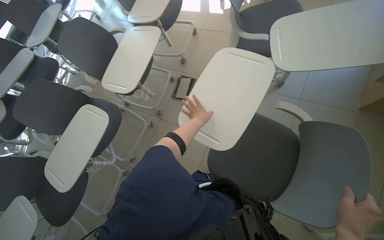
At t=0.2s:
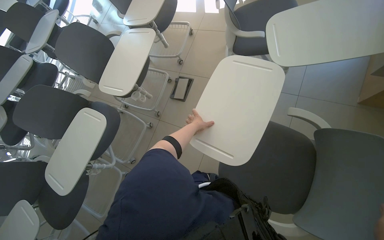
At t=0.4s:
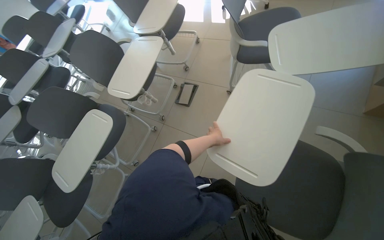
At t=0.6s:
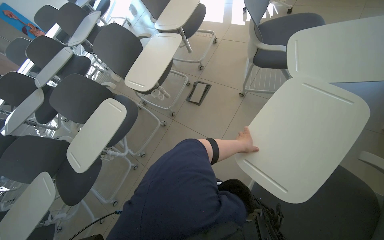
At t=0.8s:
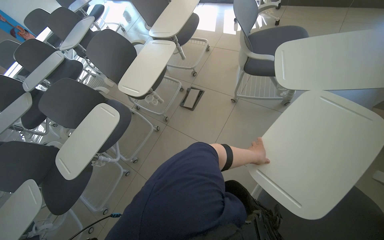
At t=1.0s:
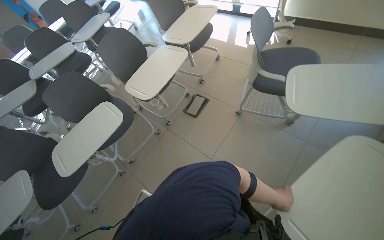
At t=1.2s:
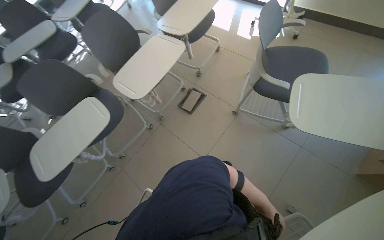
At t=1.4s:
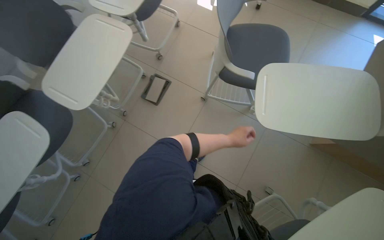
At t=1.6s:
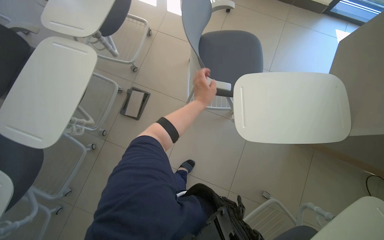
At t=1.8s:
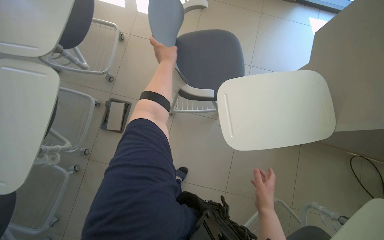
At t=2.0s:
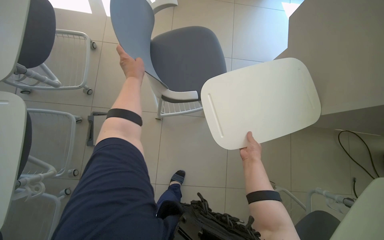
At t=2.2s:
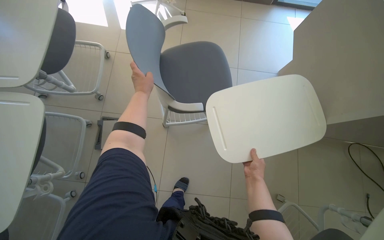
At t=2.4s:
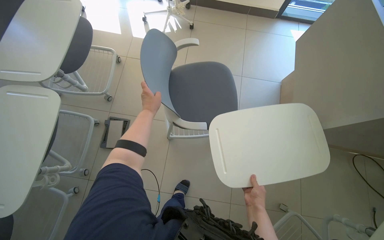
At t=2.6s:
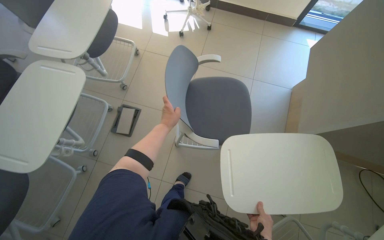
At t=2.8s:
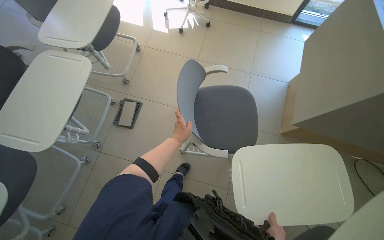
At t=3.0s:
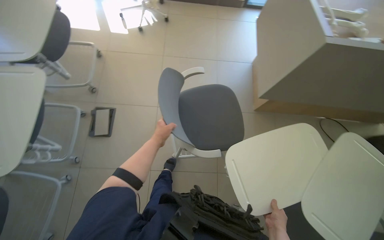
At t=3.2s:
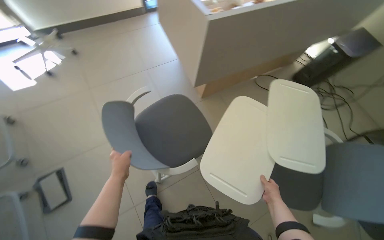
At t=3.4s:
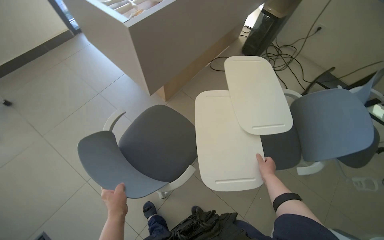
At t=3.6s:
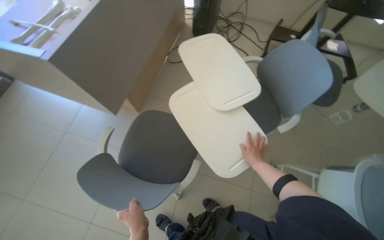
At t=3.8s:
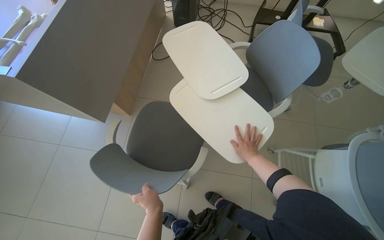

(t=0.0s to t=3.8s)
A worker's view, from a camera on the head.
Job: organizing items.
The whole recording: Arranging chairs in the room. The worker arranges chairs in the room.
t=1.2s - t=2.6s: The head turns to the right by approximately 25 degrees.
t=2.6s - t=3.8s: The wearer moves approximately 40 cm. The wearer looks approximately 100 degrees further to the right.

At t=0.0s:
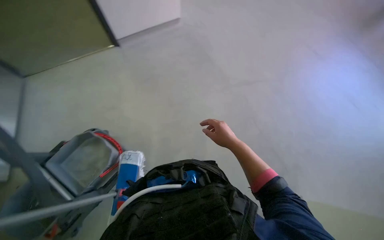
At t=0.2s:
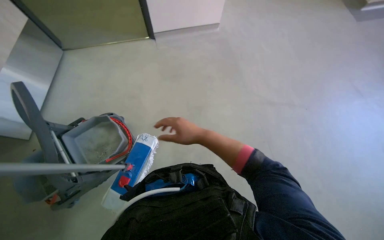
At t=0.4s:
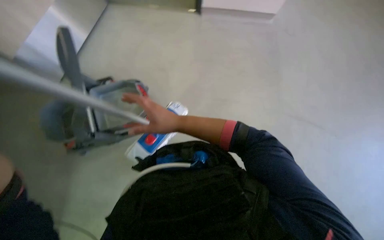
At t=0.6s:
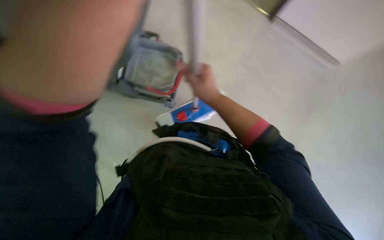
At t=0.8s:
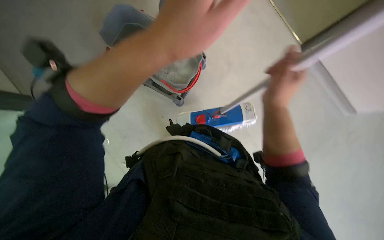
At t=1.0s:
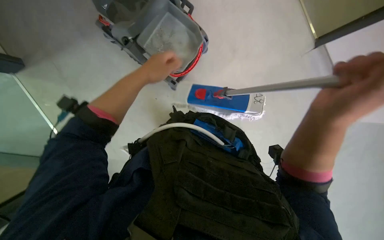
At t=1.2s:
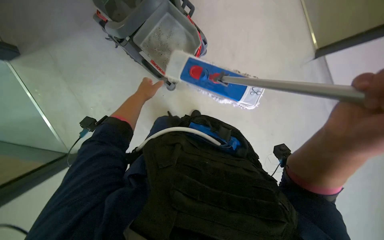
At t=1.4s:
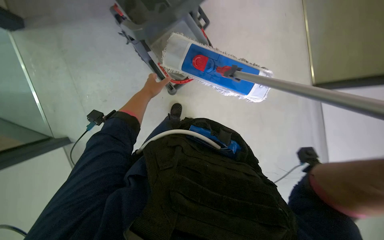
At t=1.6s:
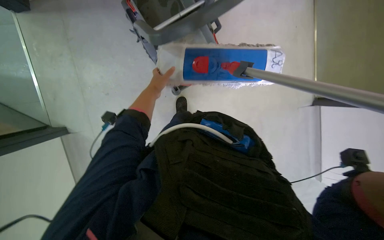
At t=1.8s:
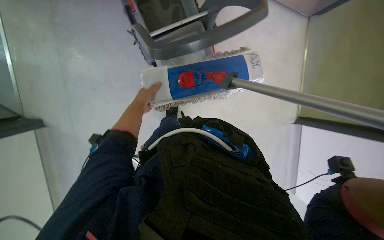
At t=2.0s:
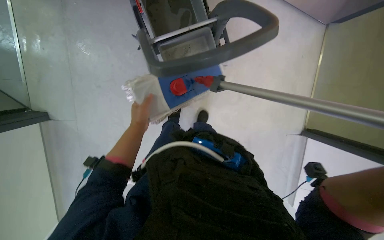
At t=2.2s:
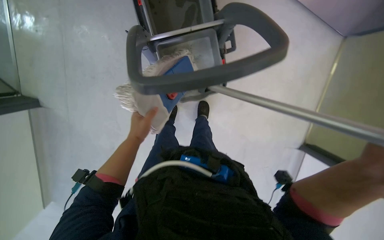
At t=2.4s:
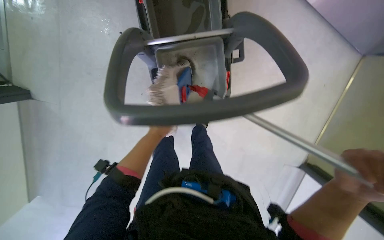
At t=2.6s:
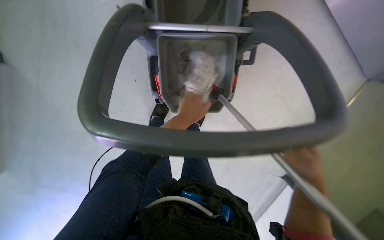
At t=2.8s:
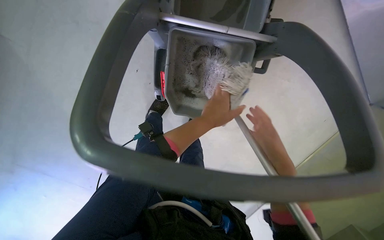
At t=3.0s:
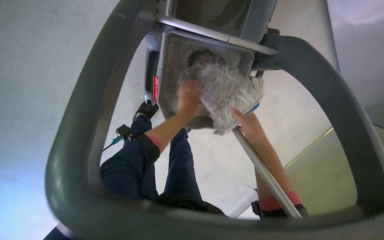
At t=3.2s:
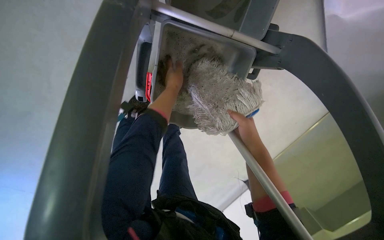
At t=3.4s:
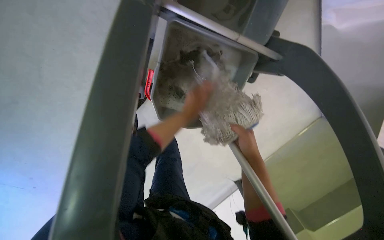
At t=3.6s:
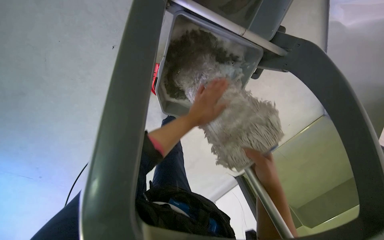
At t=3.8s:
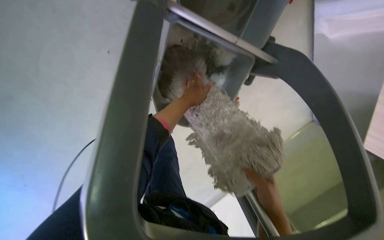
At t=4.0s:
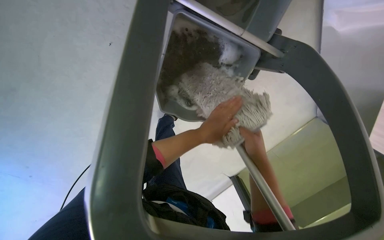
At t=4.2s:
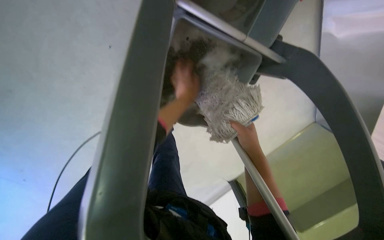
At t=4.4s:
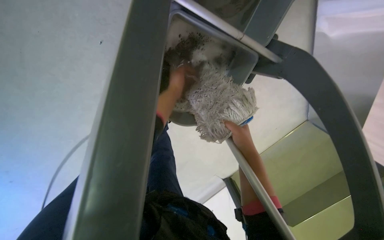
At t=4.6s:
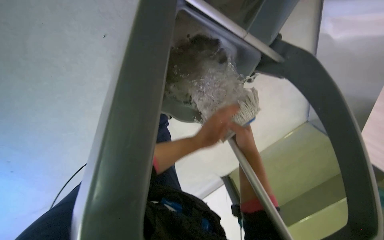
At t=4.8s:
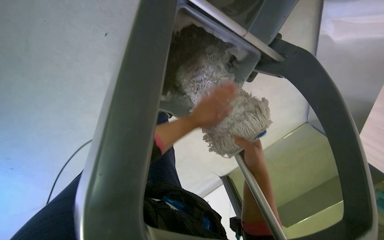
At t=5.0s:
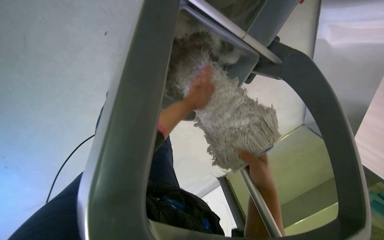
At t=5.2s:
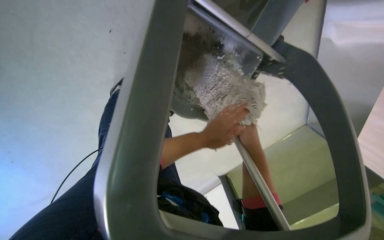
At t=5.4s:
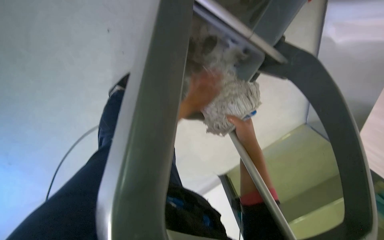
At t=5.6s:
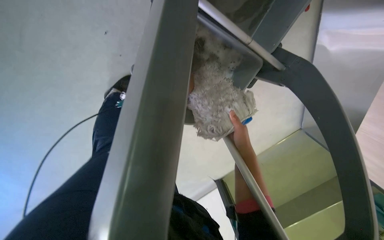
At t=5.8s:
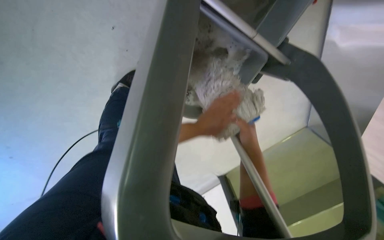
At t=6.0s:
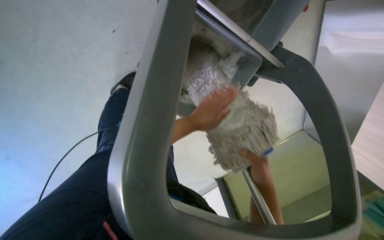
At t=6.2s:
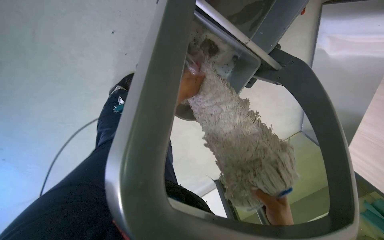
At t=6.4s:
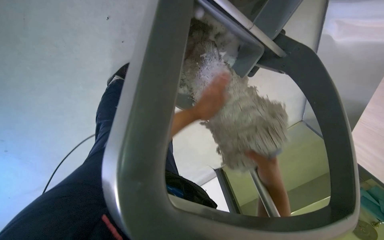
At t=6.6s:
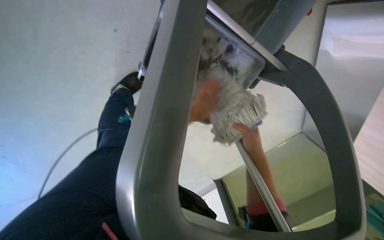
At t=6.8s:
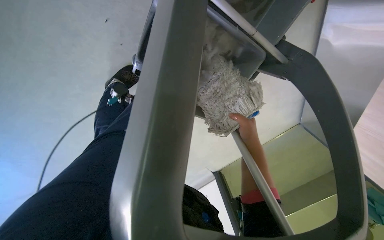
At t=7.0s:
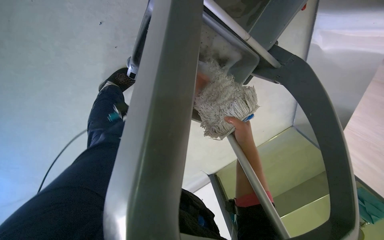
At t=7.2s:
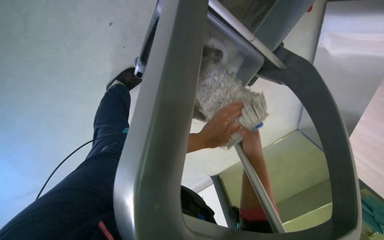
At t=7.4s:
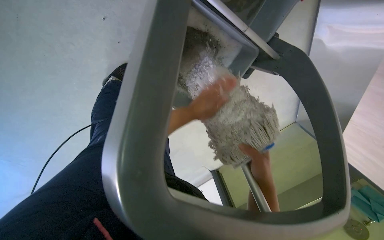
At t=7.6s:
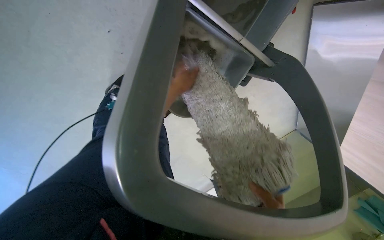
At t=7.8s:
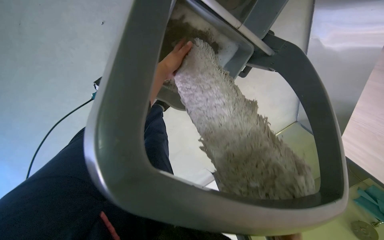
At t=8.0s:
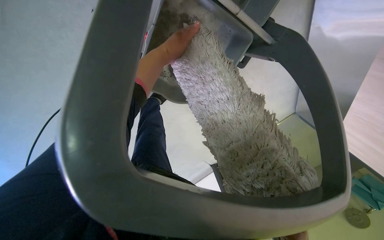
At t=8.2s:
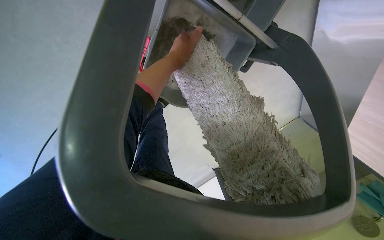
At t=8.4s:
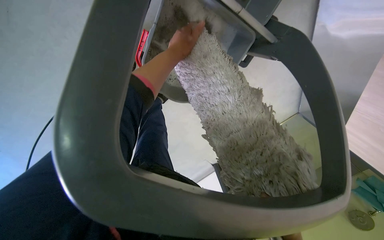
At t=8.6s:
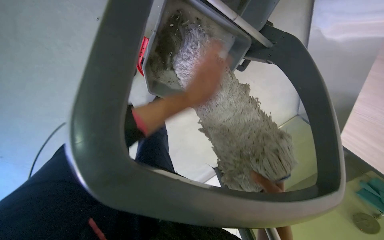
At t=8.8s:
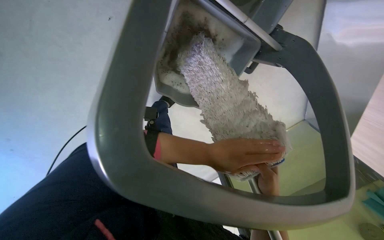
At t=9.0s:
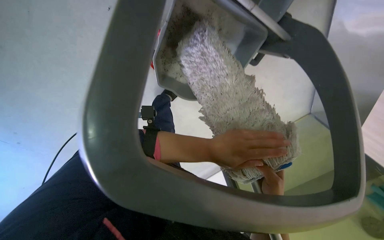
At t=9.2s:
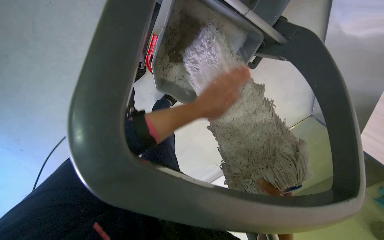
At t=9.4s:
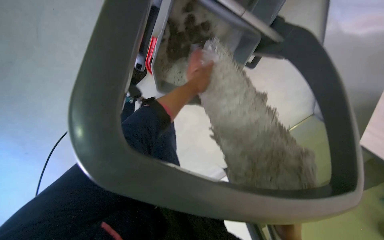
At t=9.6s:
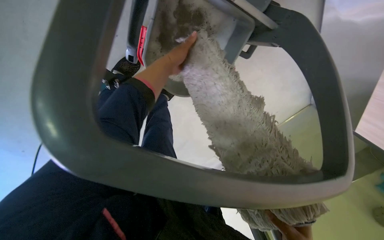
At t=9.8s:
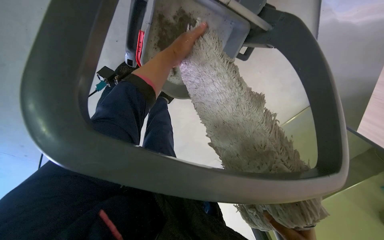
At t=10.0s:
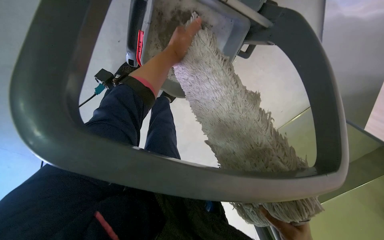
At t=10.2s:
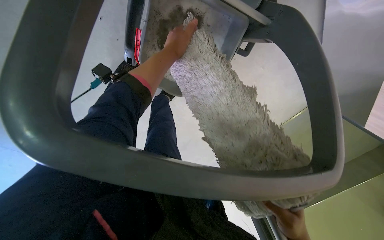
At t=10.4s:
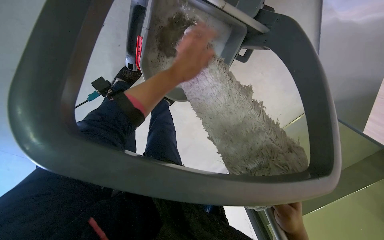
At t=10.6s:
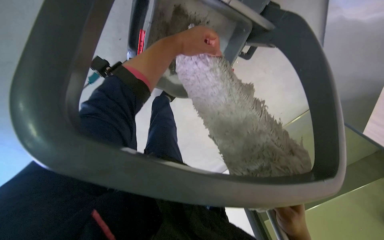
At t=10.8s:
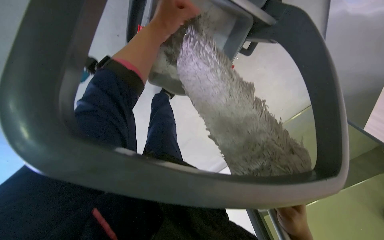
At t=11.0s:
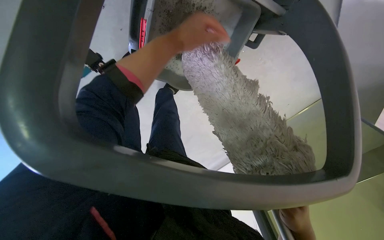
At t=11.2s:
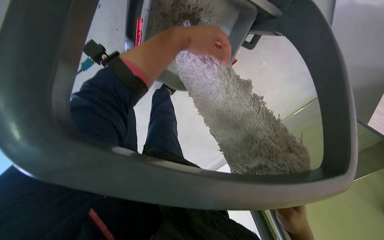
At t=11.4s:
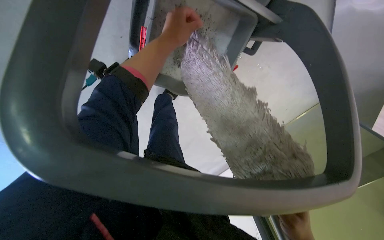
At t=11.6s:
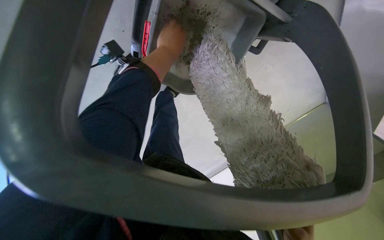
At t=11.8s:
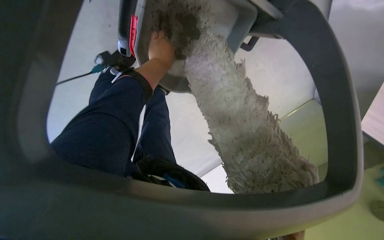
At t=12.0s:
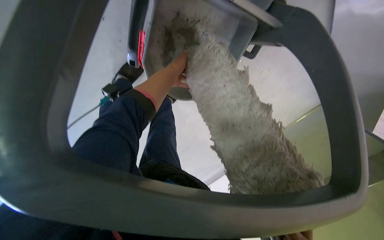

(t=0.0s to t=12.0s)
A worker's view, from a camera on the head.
Job: preparing cleaning supplies.
The whole recording: Washing cleaning cloth in bucket. The worker washes the cloth in a bucket for floor cleaning.
t=0.0s - t=1.6s: The head turns to the left by about 45 degrees.
t=3.0s - t=4.4s: The right hand travels down the picture and back again, some 15 cm each way. Meanwhile the left hand swings up and down the picture, some 15 cm each way, with 4 reversals.
t=4.4s - t=6.0s: The right hand swings nearer and farther, about 10 cm each way, with 2 reversals.
t=6.0s - t=7.6s: The right hand swings up and down the picture, about 20 cm each way, with 2 reversals, while the left hand moves up and down the picture over some 15 cm, changing direction 2 times.
t=7.6s - t=9.0s: The left hand heads down the picture, to the right and nearer to the camera, covering about 25 cm.
t=9.0s - t=10.4s: The left hand goes approximately 20 cm up the picture and to the left.
t=10.4s - t=12.0s: The left hand moves farther from the camera, about 10 cm.

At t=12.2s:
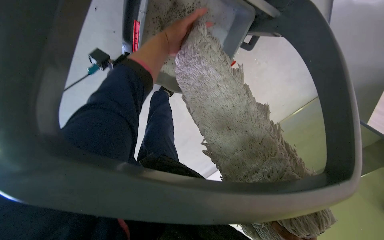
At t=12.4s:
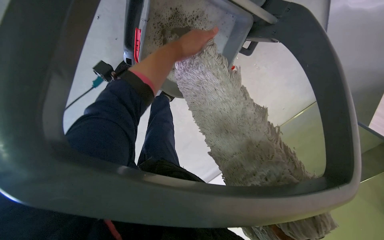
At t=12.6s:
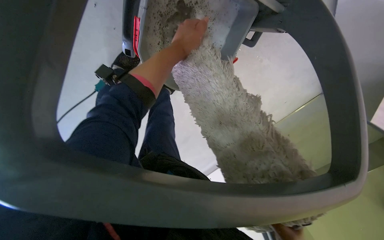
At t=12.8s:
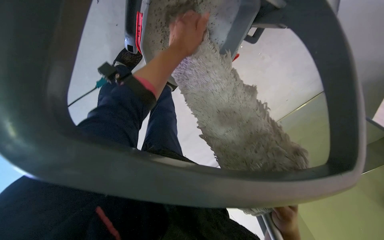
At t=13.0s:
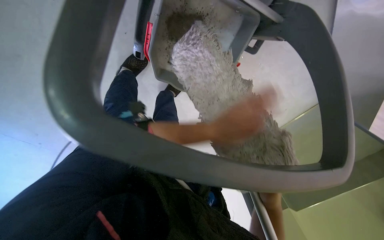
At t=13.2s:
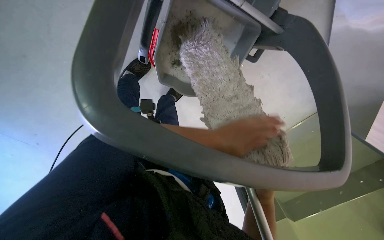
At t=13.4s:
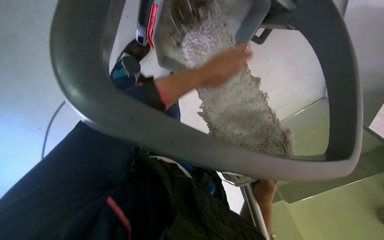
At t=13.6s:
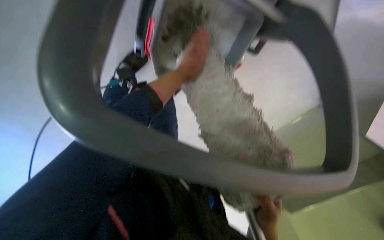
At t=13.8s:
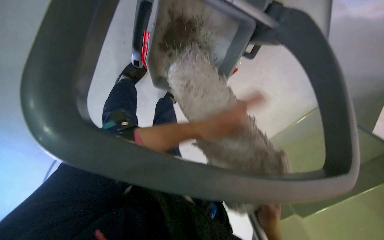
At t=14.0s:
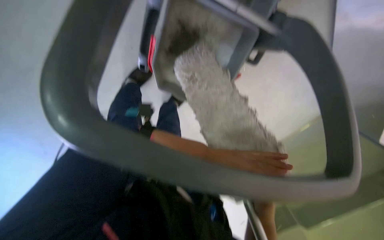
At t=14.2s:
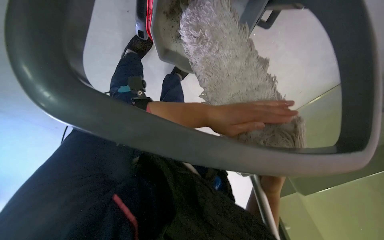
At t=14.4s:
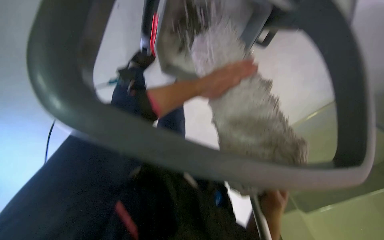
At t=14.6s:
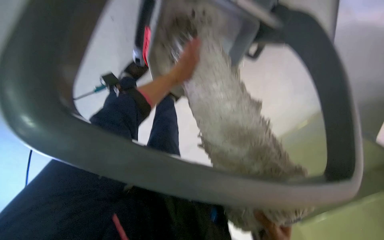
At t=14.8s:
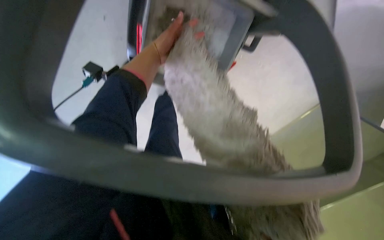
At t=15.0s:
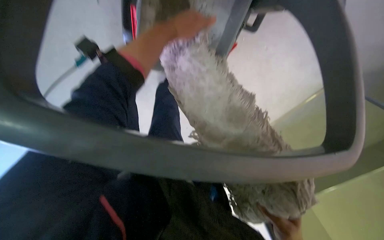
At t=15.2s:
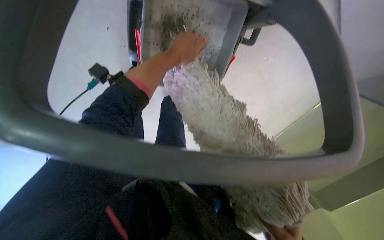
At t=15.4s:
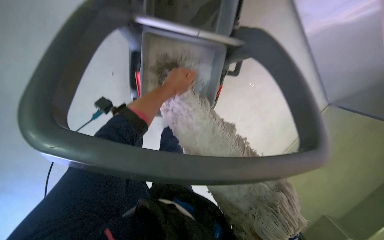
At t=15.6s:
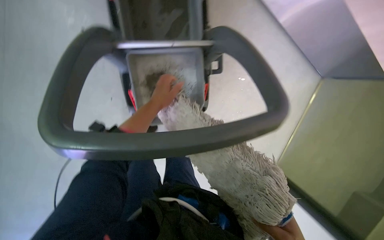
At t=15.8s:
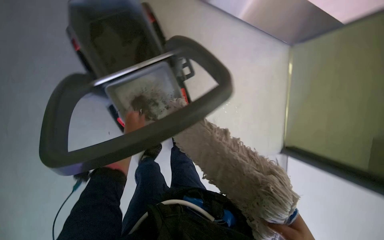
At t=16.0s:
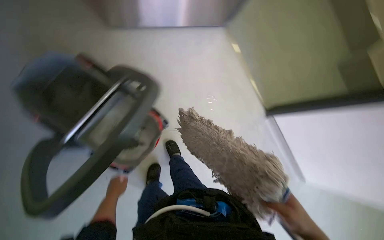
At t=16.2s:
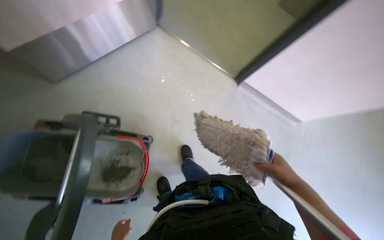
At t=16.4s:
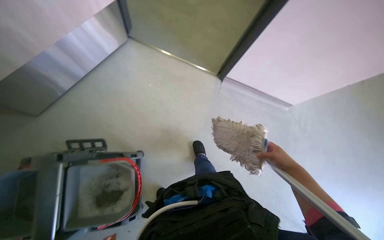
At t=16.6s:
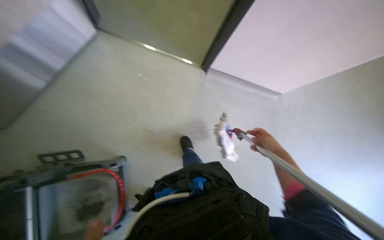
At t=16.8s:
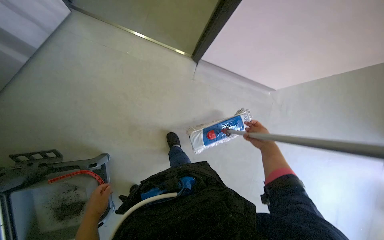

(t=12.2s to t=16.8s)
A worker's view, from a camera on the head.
Job: preparing cleaning supplies.
The whole recording: Washing cleaning cloth in bucket. The worker washes the cloth in a bucket for floor cleaning.
t=12.2s - t=13.8s: The left hand moves roughly 25 cm down the picture and comes back.
t=13.8s - t=15.2s: The view tips upward by about 15 degrees. The left hand is displaced nearer to the camera by roughly 10 cm, and travels down the picture and back again, about 20 cm each way.
t=15.2s - t=16.8s: The camera pitches upward, by about 20 degrees. The scene turns some 45 degrees counterclockwise in the picture.
